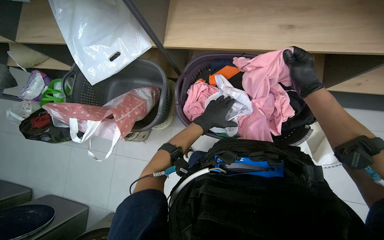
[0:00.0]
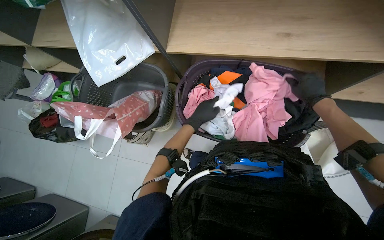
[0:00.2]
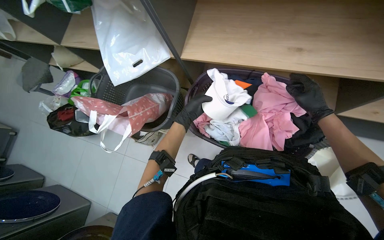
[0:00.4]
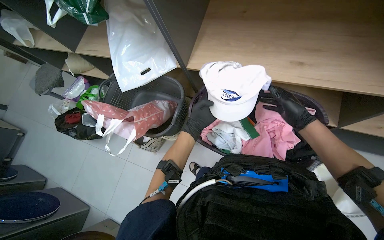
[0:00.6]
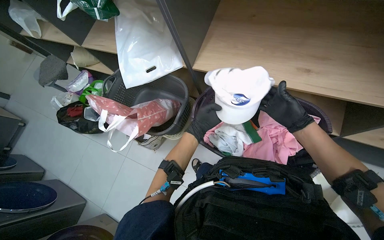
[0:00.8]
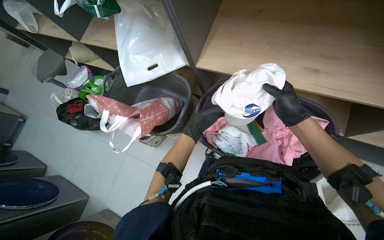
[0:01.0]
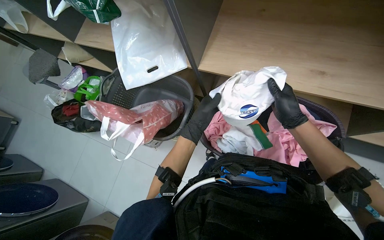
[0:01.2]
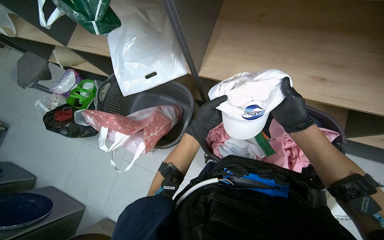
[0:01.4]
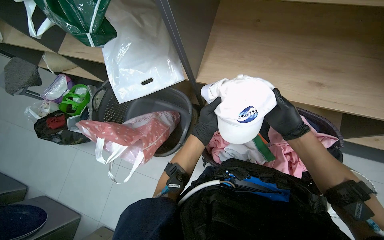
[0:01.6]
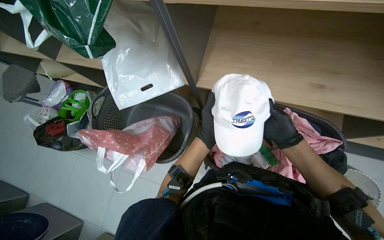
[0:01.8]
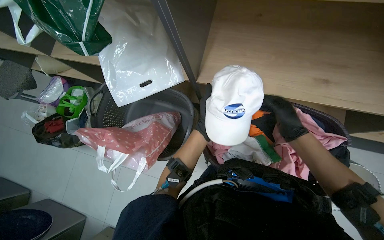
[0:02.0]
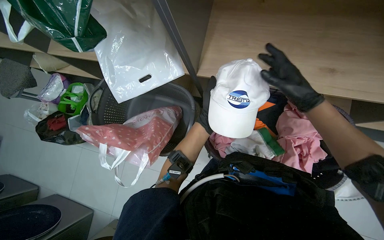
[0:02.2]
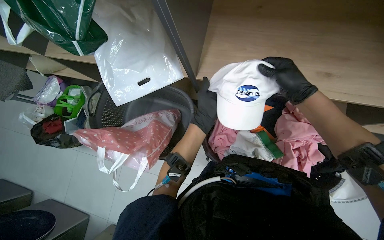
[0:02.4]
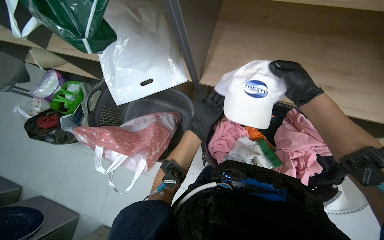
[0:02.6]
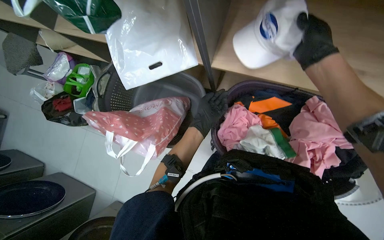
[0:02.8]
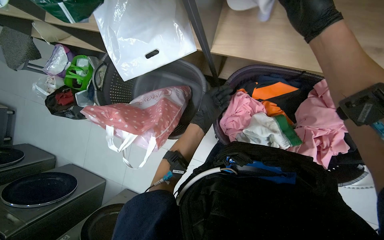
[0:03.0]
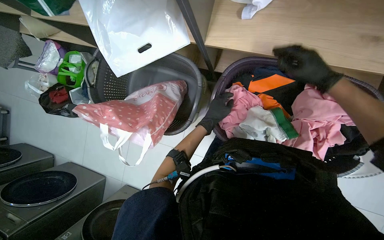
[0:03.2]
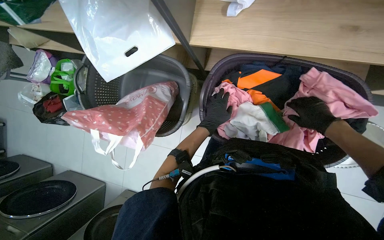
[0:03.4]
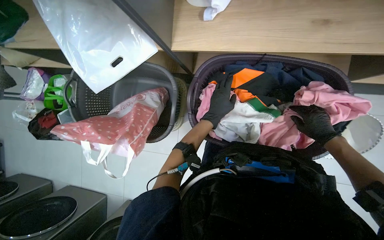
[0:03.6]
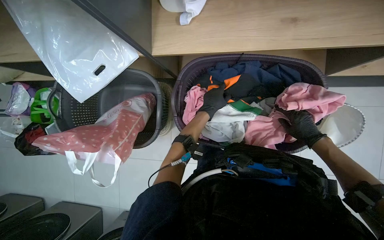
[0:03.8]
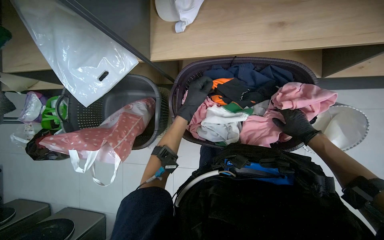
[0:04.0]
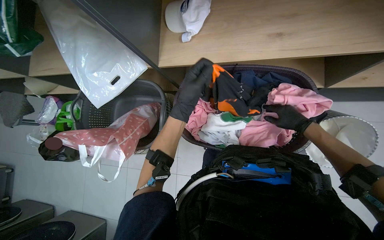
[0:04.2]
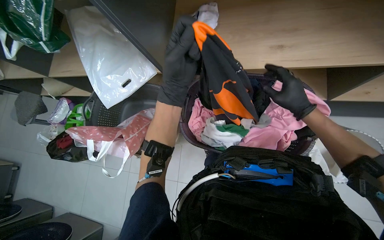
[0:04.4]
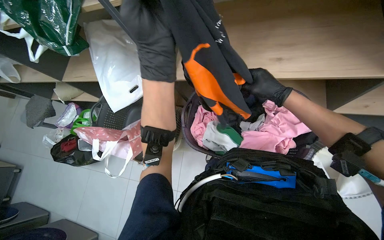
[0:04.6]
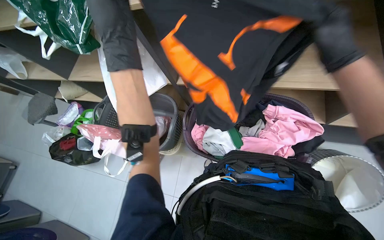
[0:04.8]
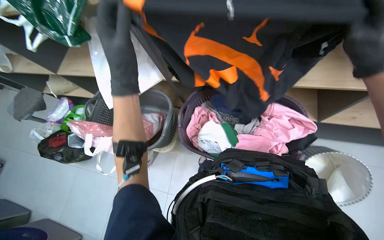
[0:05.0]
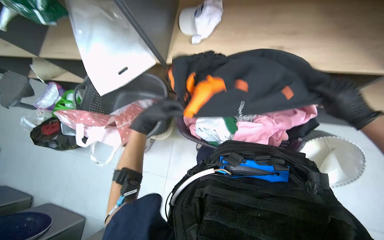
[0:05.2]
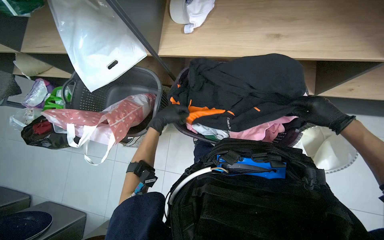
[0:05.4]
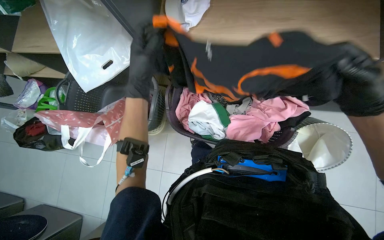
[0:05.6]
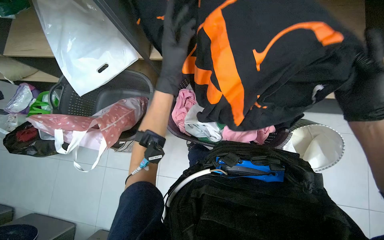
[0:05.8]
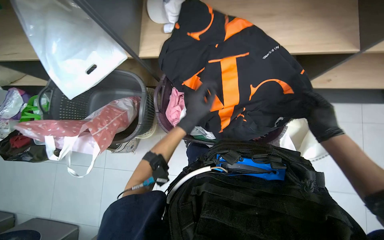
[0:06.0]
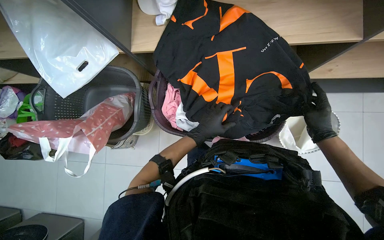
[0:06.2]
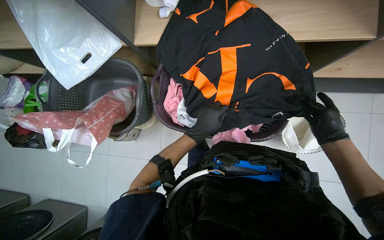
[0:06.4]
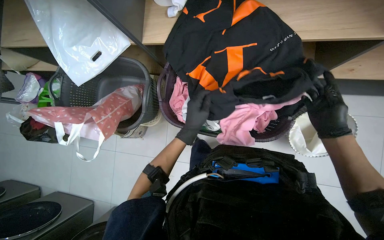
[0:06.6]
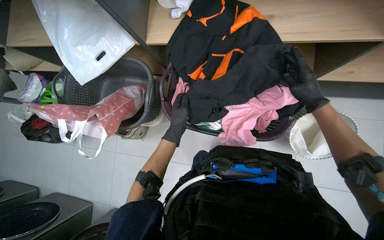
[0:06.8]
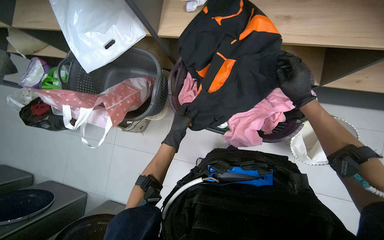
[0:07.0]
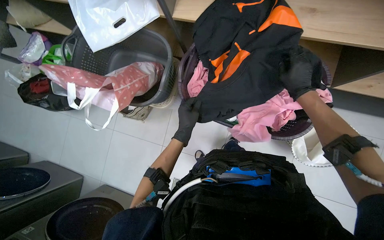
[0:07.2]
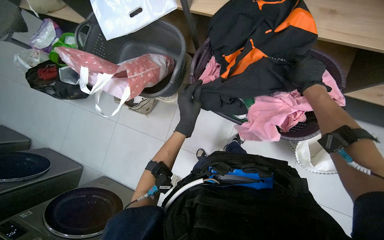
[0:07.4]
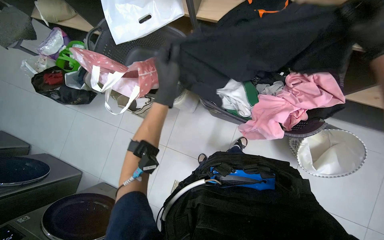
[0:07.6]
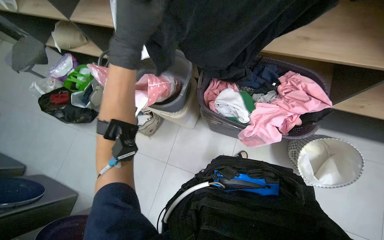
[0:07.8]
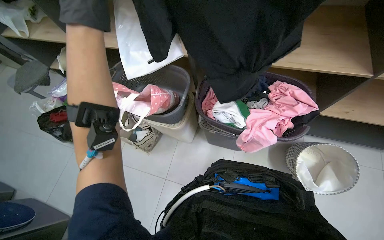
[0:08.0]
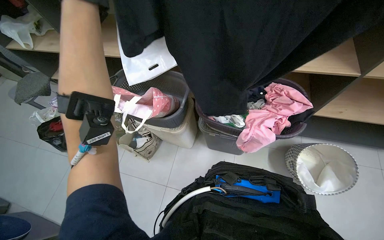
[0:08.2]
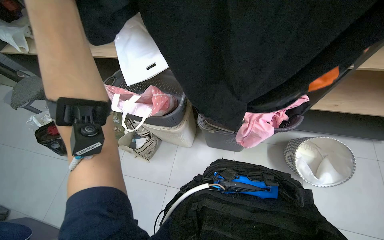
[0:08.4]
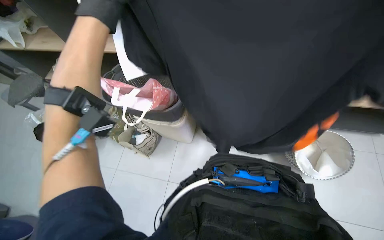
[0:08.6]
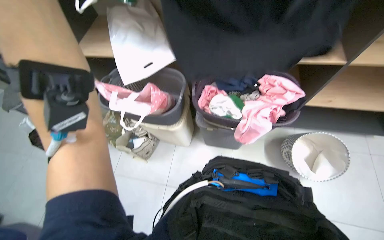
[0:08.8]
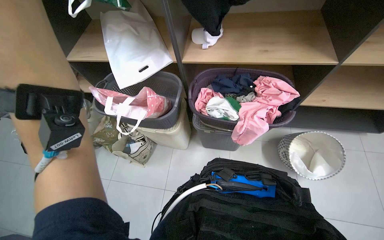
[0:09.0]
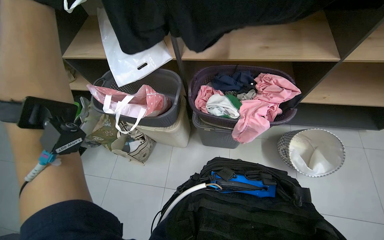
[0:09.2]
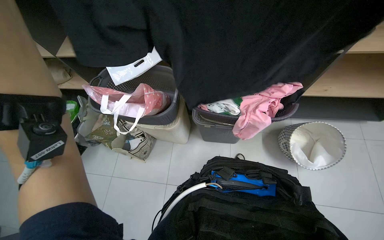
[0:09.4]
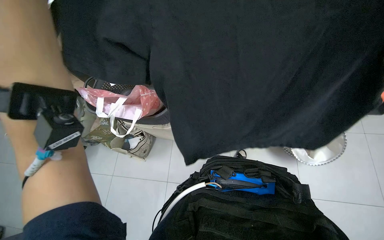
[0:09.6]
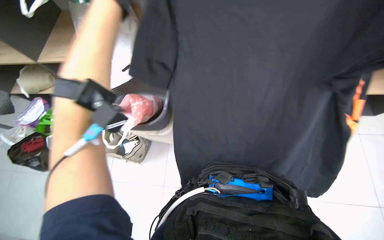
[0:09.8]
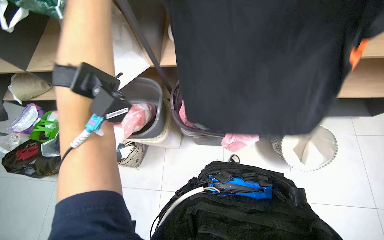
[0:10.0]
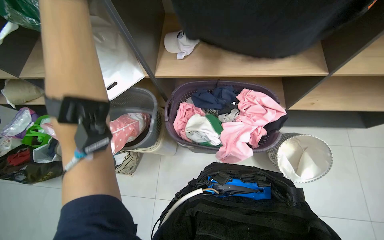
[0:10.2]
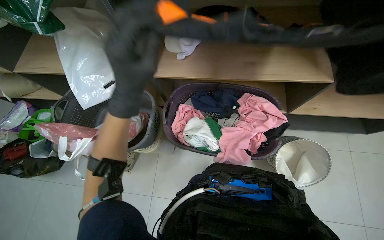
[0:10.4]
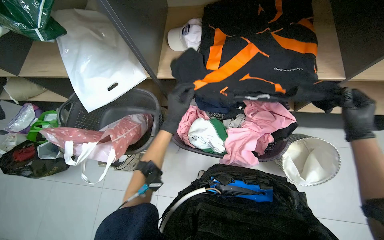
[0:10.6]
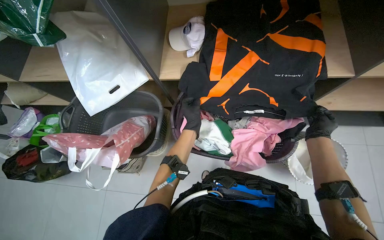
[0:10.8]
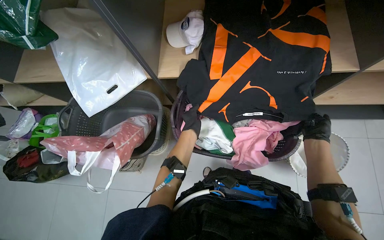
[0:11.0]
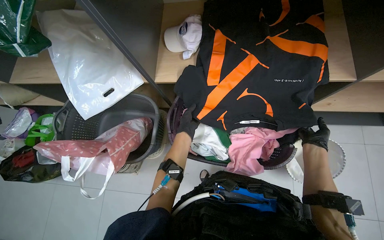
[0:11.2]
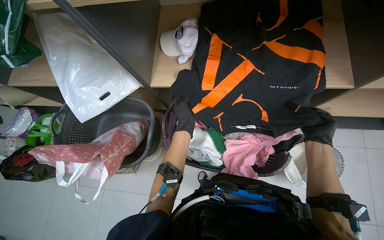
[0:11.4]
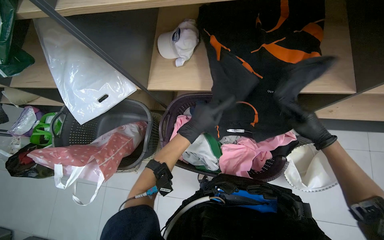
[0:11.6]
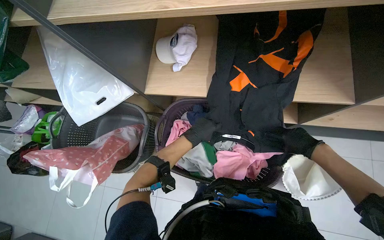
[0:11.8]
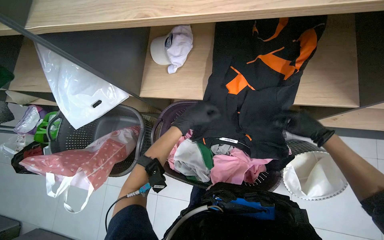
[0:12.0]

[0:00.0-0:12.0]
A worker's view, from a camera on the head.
Job: managing laundry.
The whole recording: Folding and organizing laundry. The worker folds and organizes various clothes, placing them into baskets, on shelves, and into bags.
0:00.0 to 0:01.6: The right hand moves to the left, about 15 cm.
0:01.6 to 0:03.0: The wearer looks roughly 15 degrees further downward. The right hand moves up the picture, some 20 cm.
0:03.0 to 0:04.4: The view tilts some 15 degrees upward. The right hand goes approximately 35 cm to the right and down the picture, while the left hand travels nearer to the camera by about 30 cm.
0:04.4 to 0:06.0: The right hand swings nearer and farther, some 20 cm each way, with 3 reversals, while the left hand moves nearer and farther over roughly 20 cm, changing direction 2 times.
0:06.0 to 0:07.6: The left hand goes roughly 10 cm nearer to the camera.
0:07.6 to 0:09.0: The wearer looks approximately 20 degrees further upward.

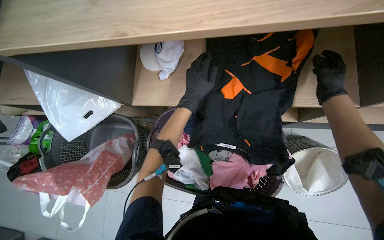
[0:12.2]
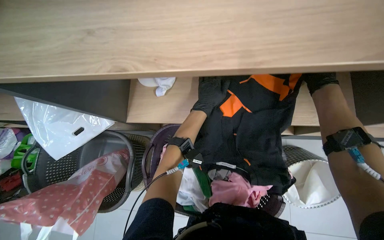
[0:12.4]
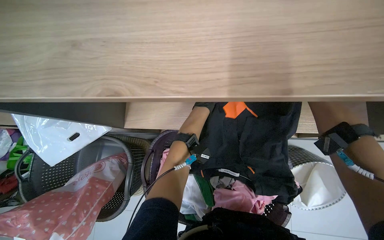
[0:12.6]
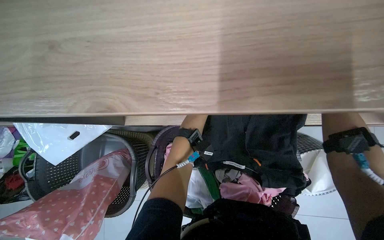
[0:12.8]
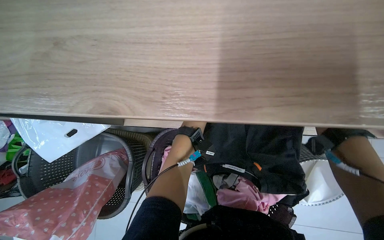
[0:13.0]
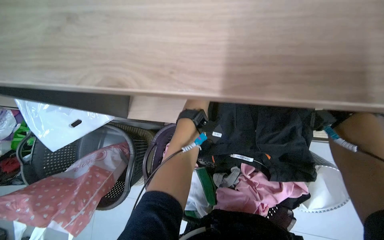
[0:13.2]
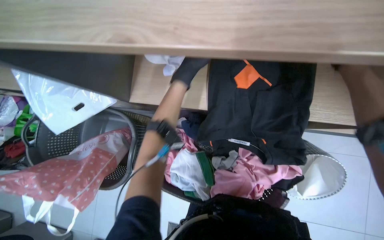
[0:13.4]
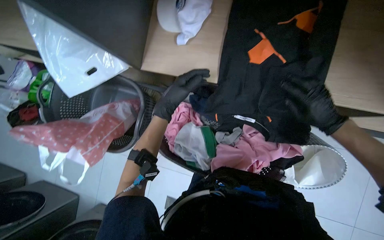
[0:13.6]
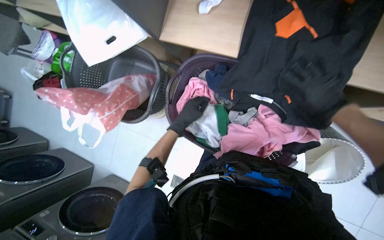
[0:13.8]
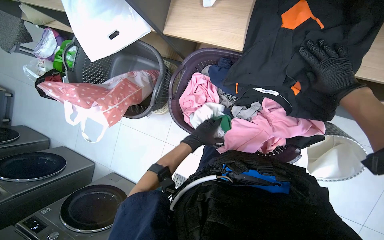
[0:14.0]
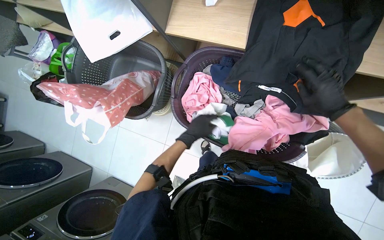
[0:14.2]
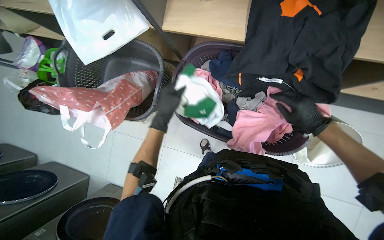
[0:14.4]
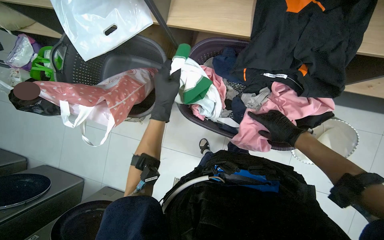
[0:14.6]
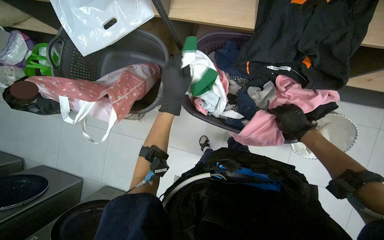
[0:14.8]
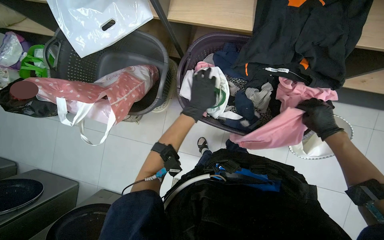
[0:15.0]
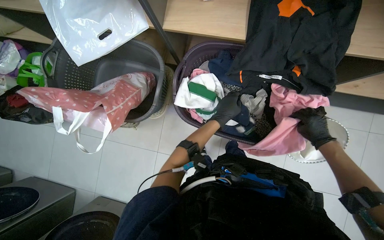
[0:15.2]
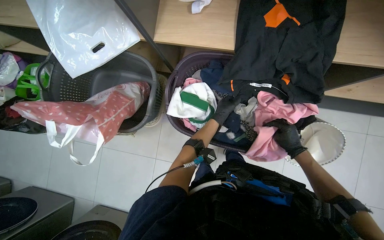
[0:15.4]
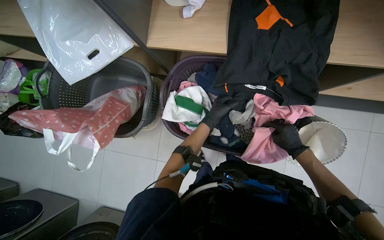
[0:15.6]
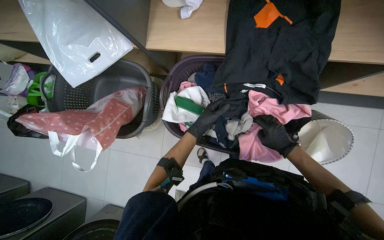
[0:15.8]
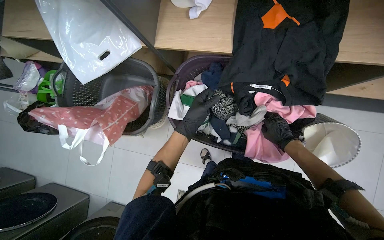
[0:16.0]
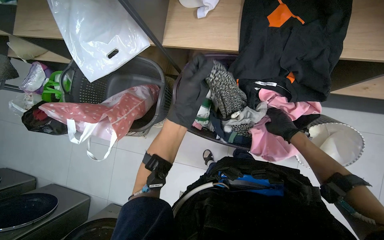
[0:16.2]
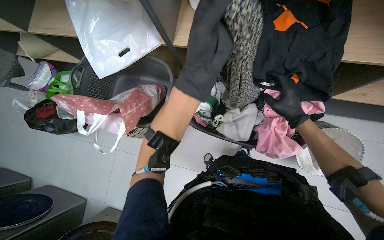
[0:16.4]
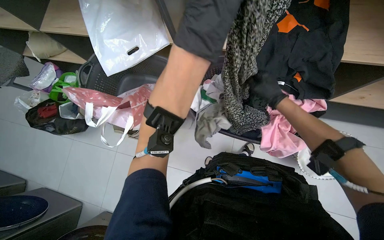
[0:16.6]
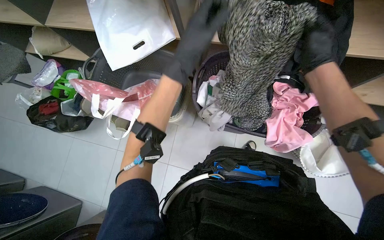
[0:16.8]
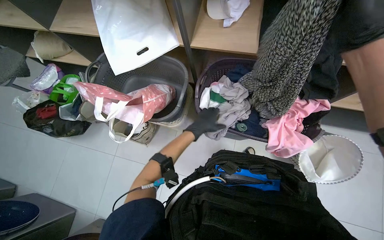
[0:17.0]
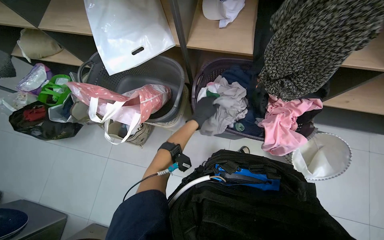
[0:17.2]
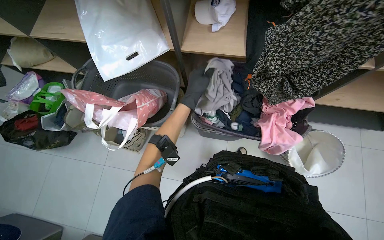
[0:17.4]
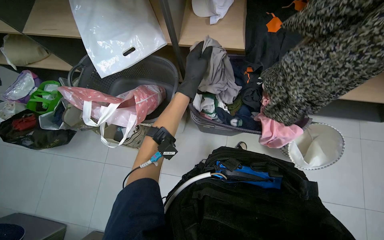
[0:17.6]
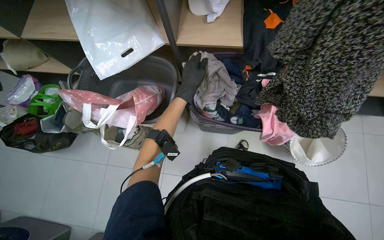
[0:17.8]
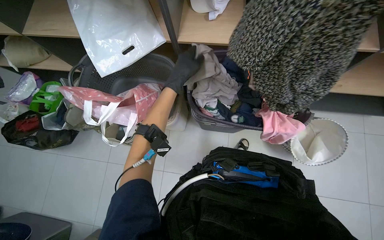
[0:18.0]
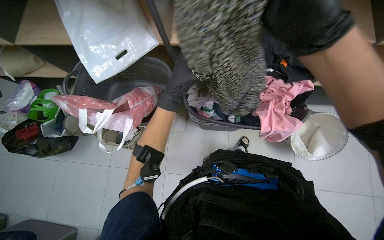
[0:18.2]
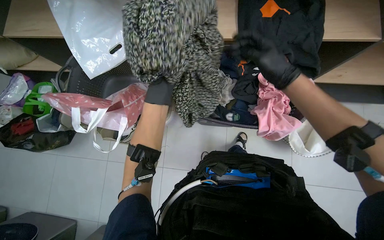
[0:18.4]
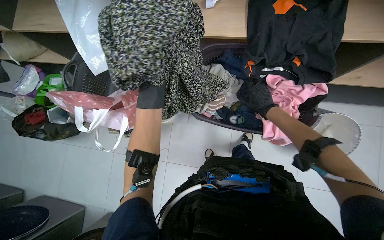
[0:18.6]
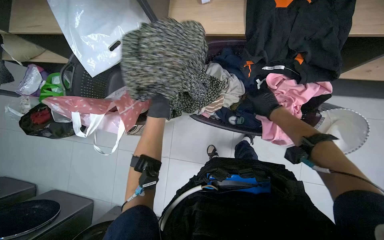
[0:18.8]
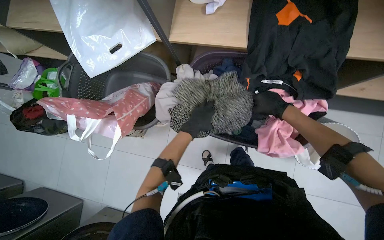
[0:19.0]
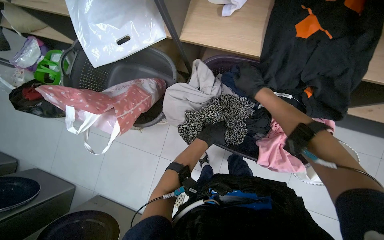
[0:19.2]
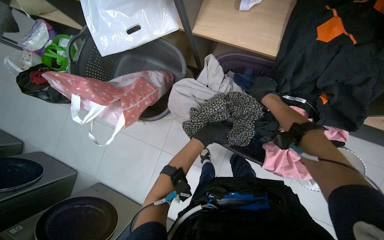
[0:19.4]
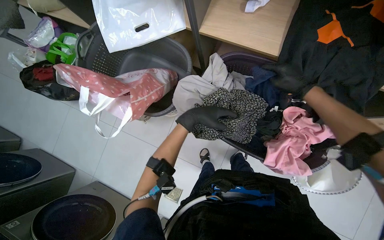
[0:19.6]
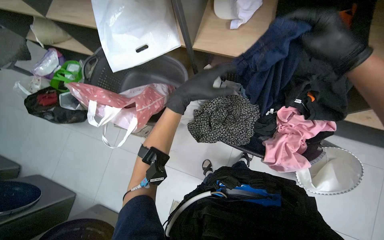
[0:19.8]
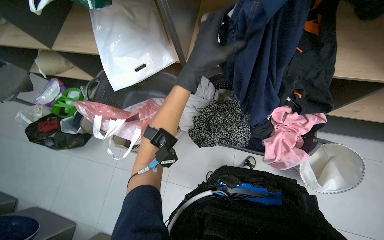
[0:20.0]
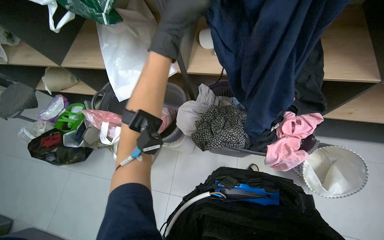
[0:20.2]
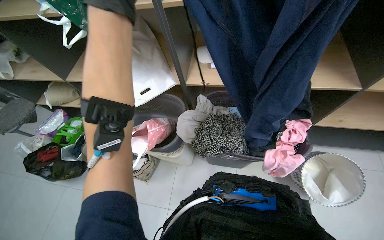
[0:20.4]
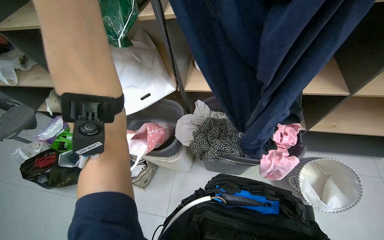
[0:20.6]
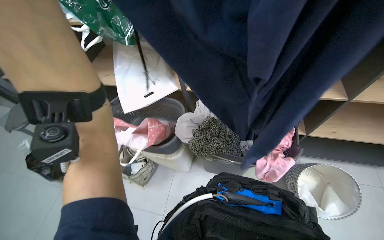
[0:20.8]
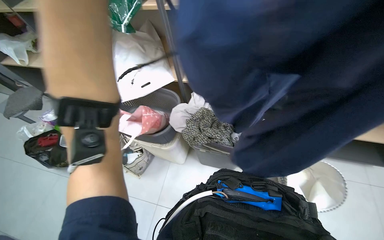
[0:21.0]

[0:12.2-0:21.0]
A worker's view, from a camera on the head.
Job: managing laundry.
The whole recording: Folding and organizing laundry. The worker folds and organizes various clothes, placing them into baskets, on shelves, and into bags.
0:12.2 to 0:13.6: The left hand travels to the left by approximately 10 cm, and moves approximately 30 cm farther from the camera and comes back.
0:13.6 to 0:15.2: The right hand goes approximately 25 cm down the picture. Meanwhile the left hand goes some 20 cm down the picture and farther from the camera.
0:15.2 to 0:16.6: The right hand heads to the left and up the picture, covering roughly 25 cm, while the left hand shifts roughly 30 cm nearer to the camera and to the left.
0:18.0 to 0:19.6: The left hand swings left and right, roughly 20 cm each way, with 2 reversals.
0:19.6 to 0:21.0: The wearer looks about 30 degrees further upward.
